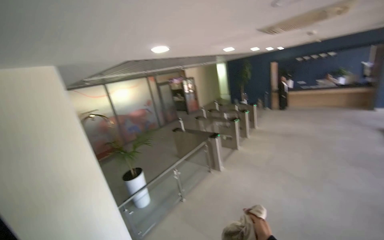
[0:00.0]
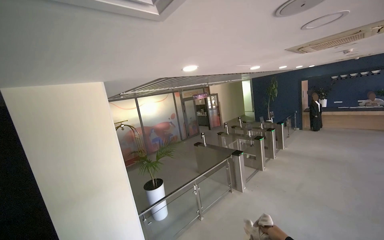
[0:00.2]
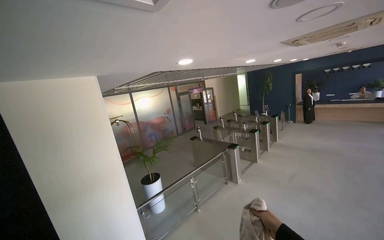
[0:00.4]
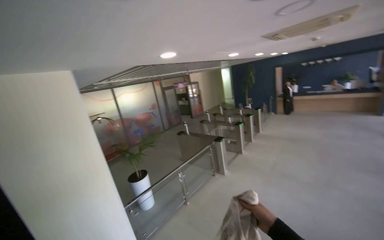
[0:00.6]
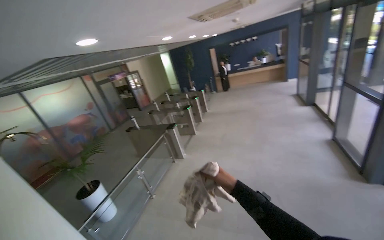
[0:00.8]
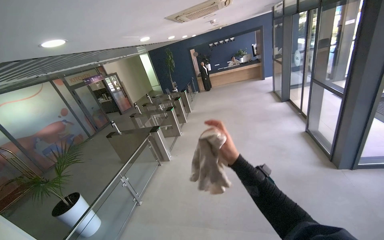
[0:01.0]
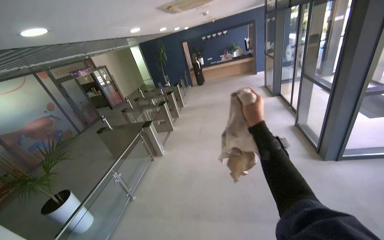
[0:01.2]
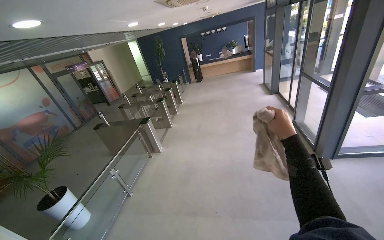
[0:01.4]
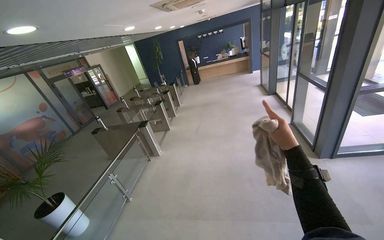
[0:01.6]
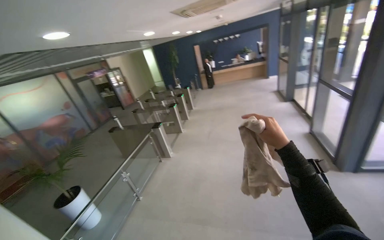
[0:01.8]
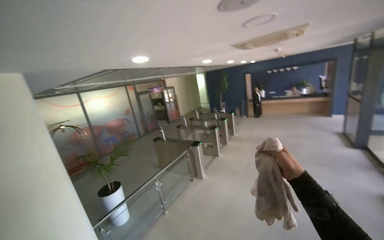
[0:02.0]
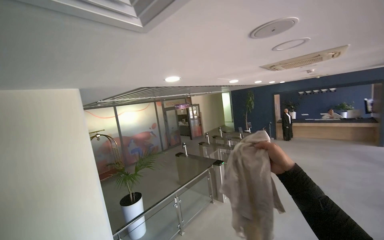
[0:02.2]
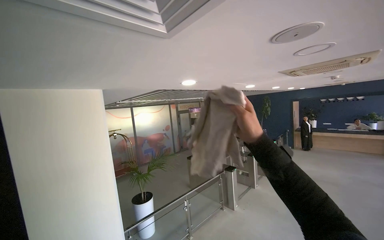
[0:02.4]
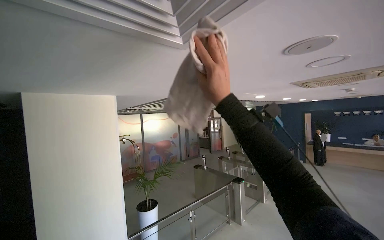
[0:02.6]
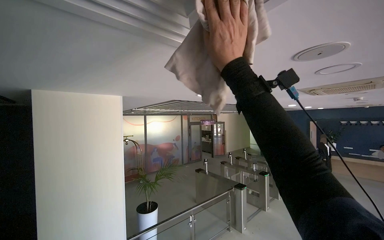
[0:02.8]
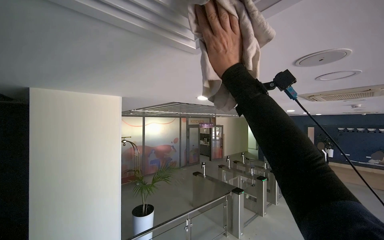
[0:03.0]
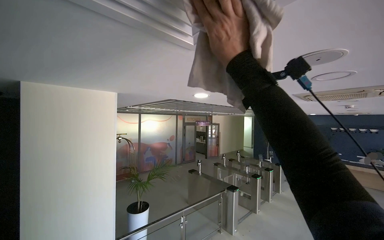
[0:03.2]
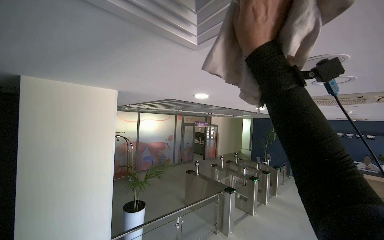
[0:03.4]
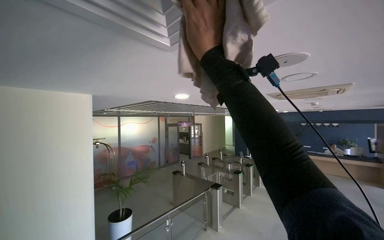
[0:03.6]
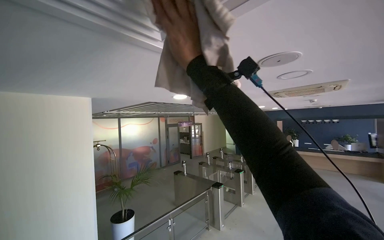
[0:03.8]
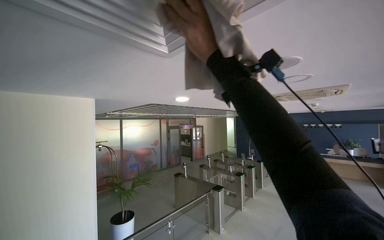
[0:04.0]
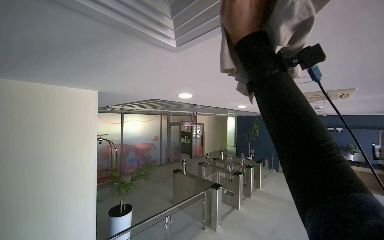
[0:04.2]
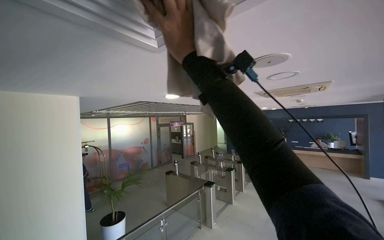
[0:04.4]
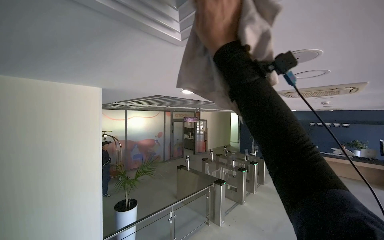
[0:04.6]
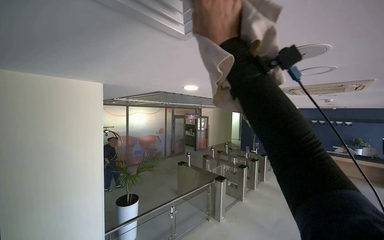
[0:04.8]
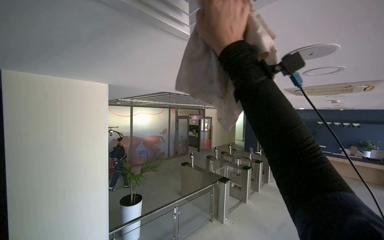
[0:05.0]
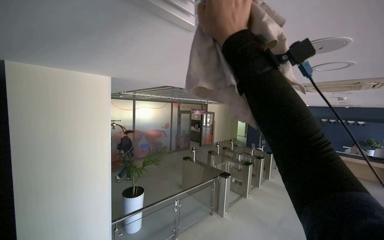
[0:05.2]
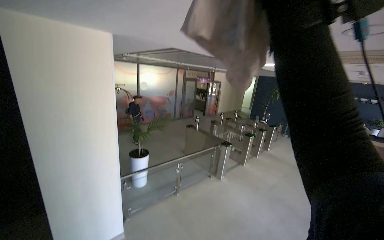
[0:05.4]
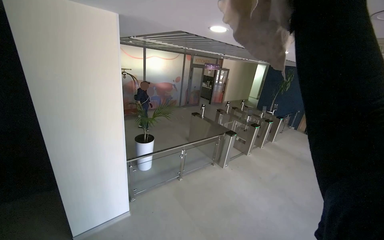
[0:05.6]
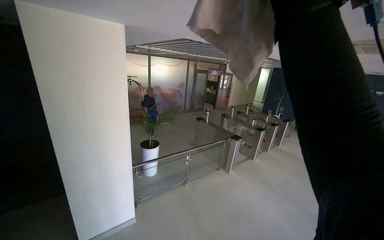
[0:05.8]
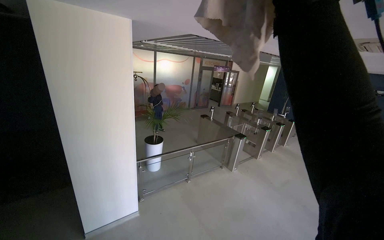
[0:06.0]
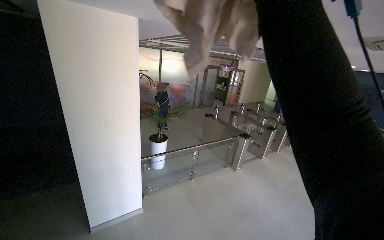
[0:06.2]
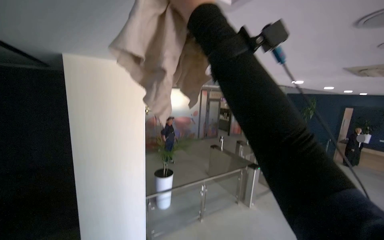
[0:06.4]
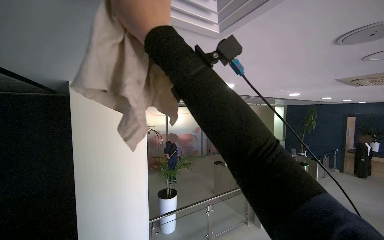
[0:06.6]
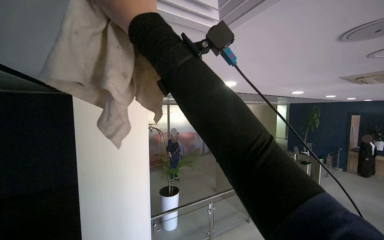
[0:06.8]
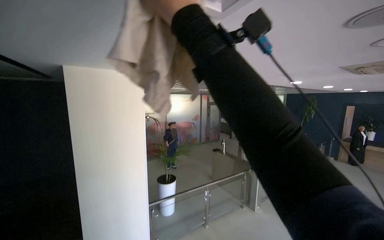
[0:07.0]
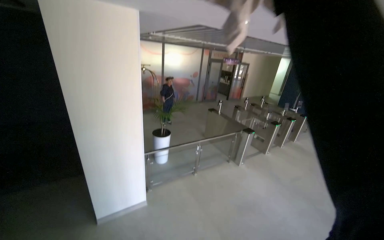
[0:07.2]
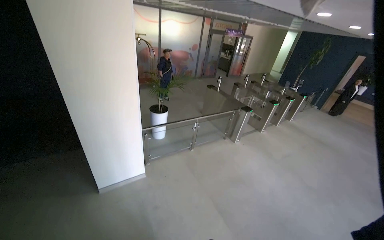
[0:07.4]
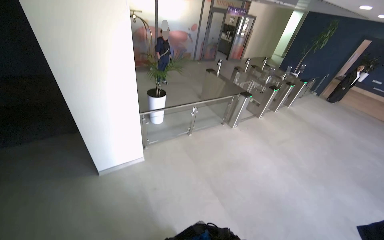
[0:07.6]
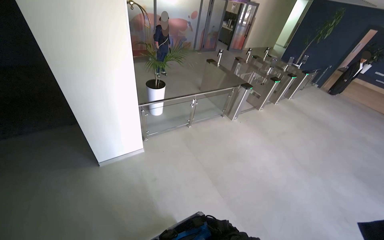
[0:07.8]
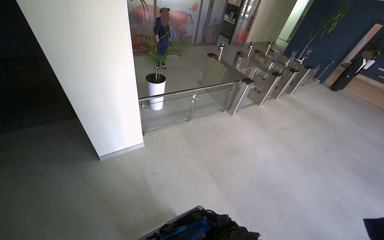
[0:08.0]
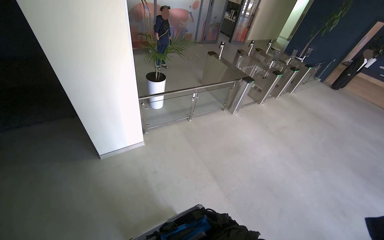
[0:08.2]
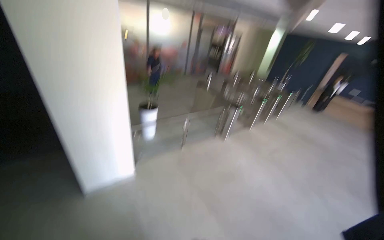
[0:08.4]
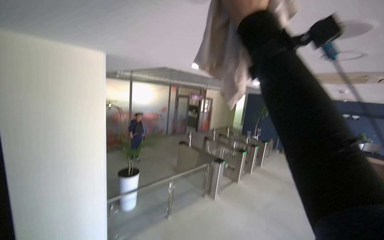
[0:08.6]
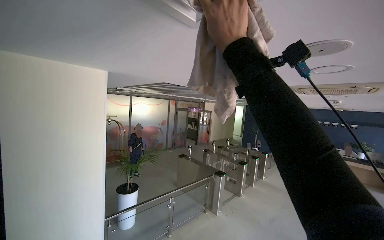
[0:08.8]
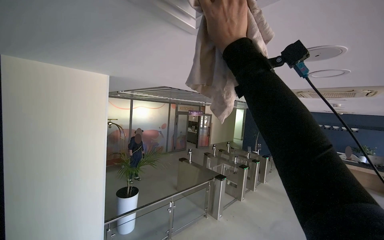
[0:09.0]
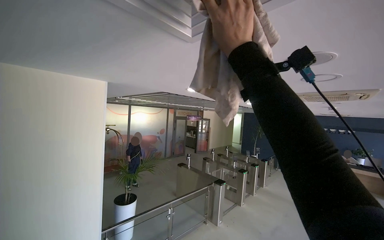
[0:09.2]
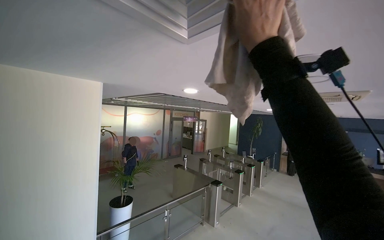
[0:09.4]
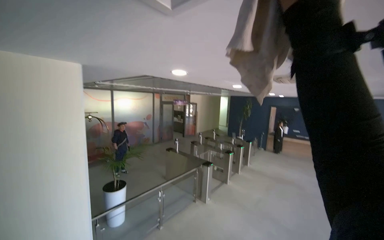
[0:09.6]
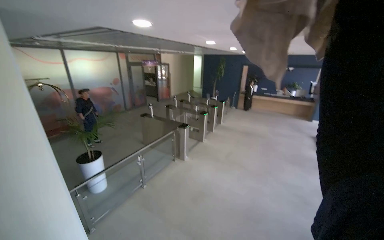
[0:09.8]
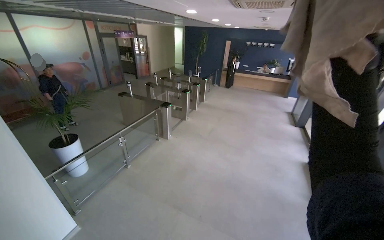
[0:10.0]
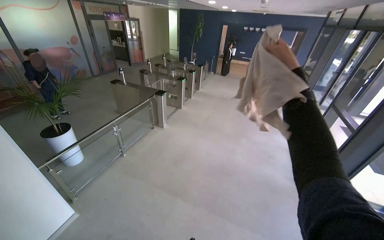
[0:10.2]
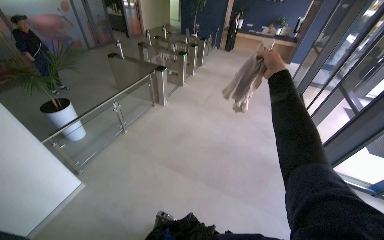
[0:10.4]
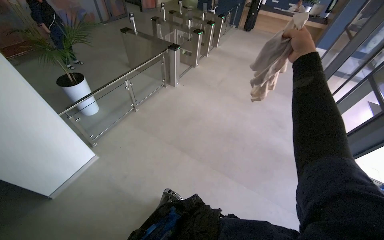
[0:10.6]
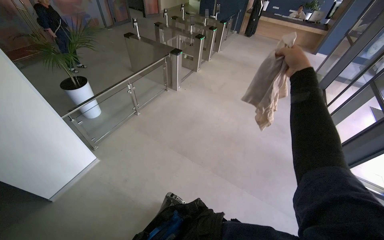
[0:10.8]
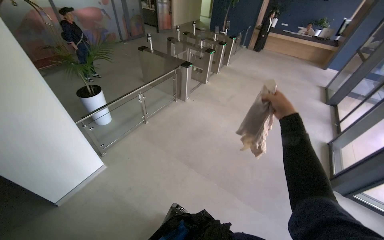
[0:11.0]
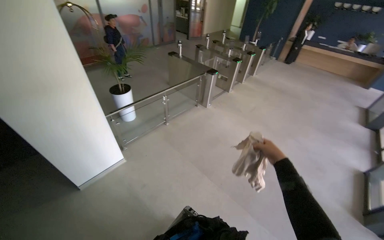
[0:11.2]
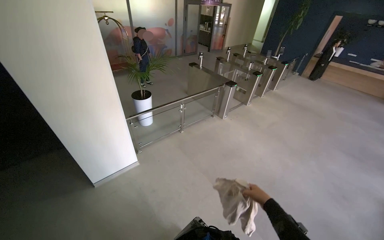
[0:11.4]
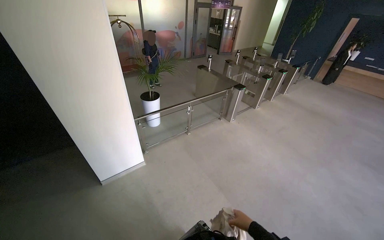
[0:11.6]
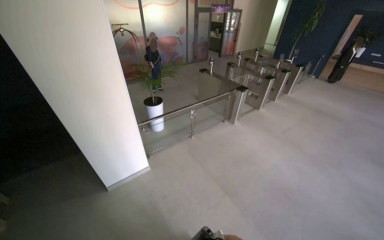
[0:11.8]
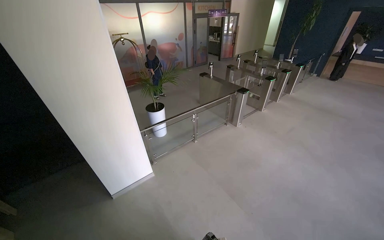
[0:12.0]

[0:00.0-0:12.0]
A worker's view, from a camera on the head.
Job: wiping surfaces.
The whole recording: Wiping ceiling vents. The worker wipes the ceiling vents with a cloth while standing on a ladder.
0:00.0 to 0:01.6: The head turns to the right by about 30 degrees.
0:01.6 to 0:03.0: The wearer's head swings some 45 degrees to the left. The view tilts roughly 25 degrees upward.
0:04.4 to 0:06.0: The wearer looks approximately 20 degrees further to the left. The view tips downward by approximately 20 degrees.
0:06.0 to 0:07.6: The view tilts about 20 degrees downward.
0:07.6 to 0:09.0: The camera pitches upward, by about 35 degrees.
0:09.0 to 0:10.4: The view pans to the right by about 25 degrees. The camera pitches downward, by some 40 degrees.
0:10.4 to 0:12.0: The head turns to the left by about 30 degrees.

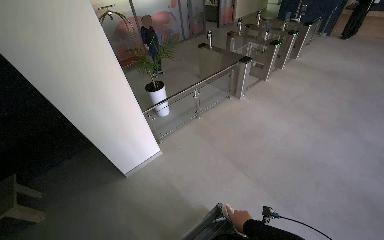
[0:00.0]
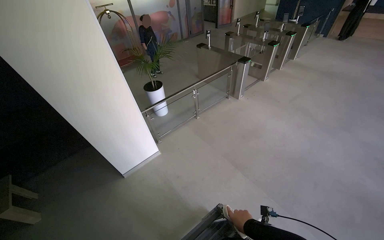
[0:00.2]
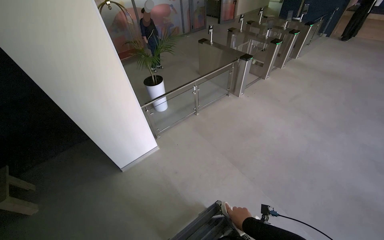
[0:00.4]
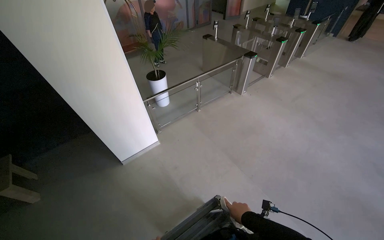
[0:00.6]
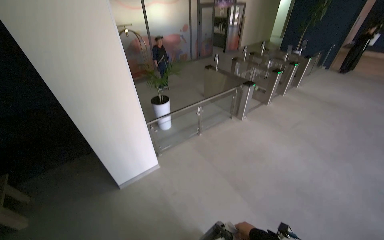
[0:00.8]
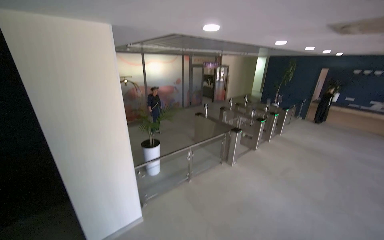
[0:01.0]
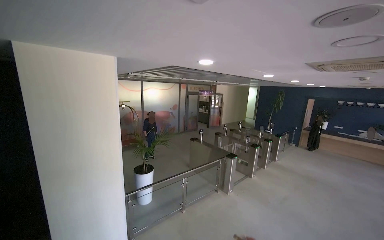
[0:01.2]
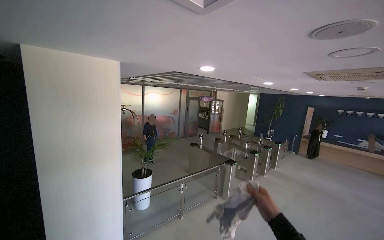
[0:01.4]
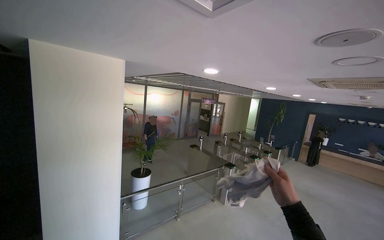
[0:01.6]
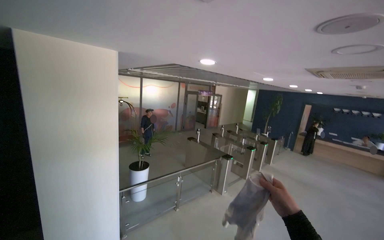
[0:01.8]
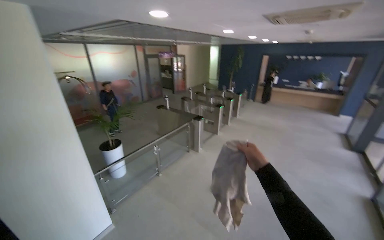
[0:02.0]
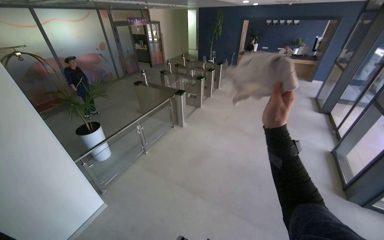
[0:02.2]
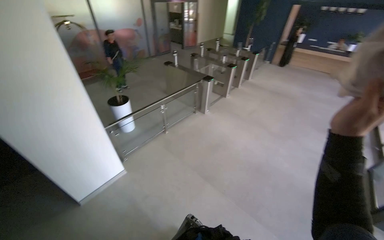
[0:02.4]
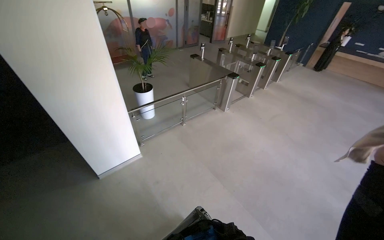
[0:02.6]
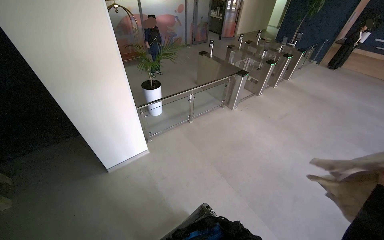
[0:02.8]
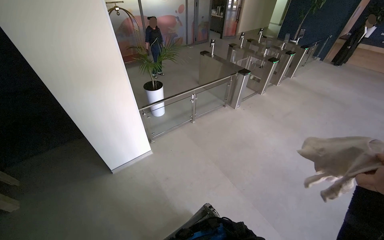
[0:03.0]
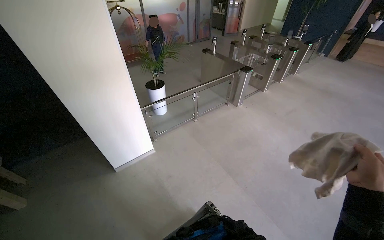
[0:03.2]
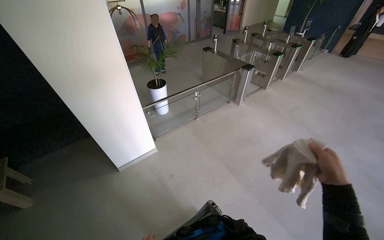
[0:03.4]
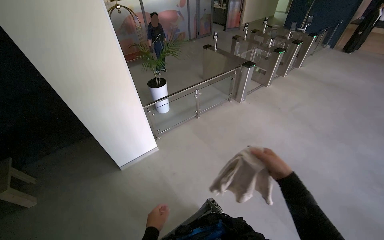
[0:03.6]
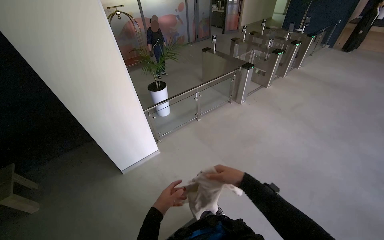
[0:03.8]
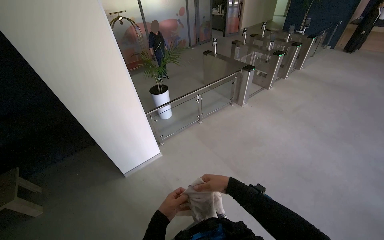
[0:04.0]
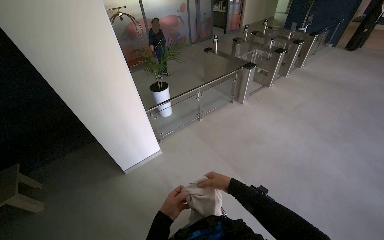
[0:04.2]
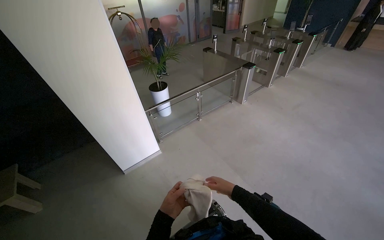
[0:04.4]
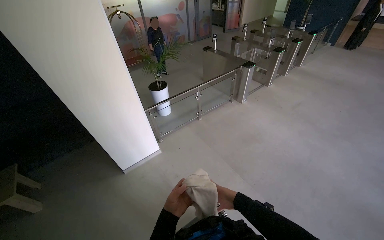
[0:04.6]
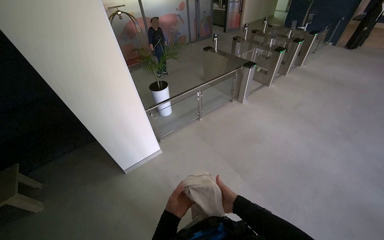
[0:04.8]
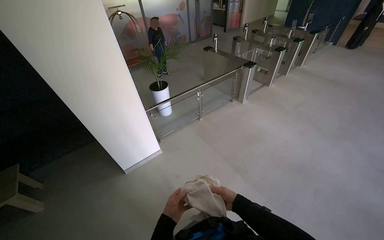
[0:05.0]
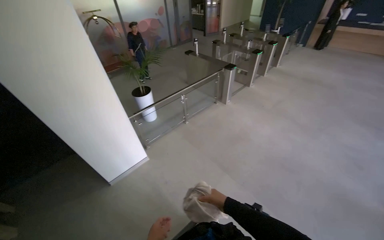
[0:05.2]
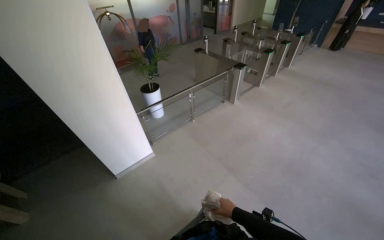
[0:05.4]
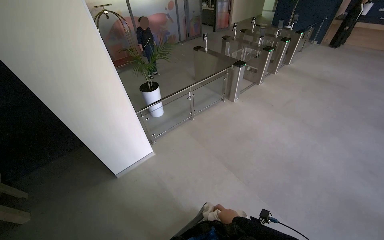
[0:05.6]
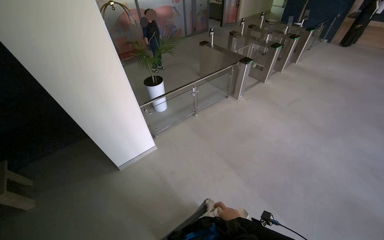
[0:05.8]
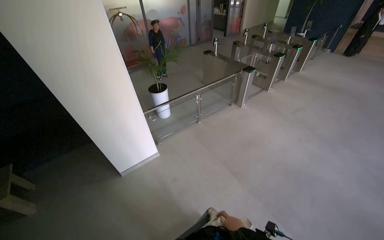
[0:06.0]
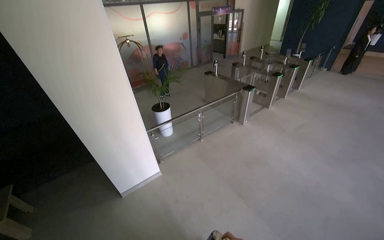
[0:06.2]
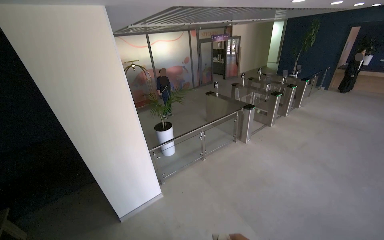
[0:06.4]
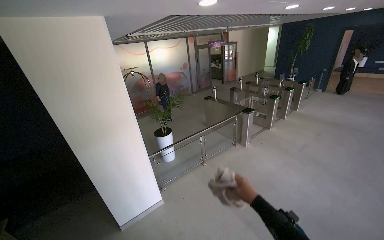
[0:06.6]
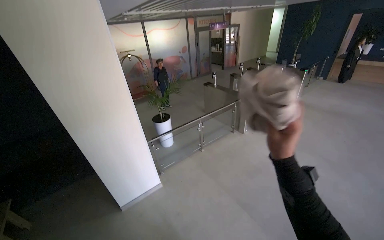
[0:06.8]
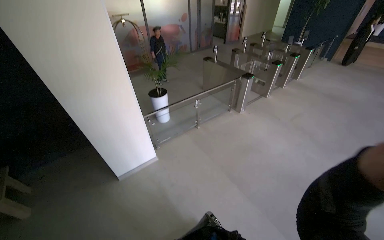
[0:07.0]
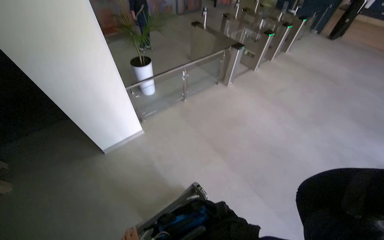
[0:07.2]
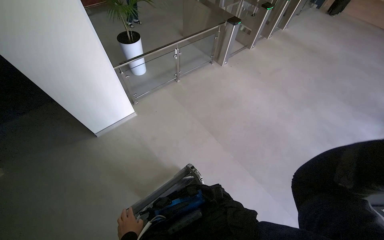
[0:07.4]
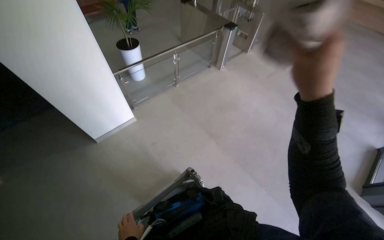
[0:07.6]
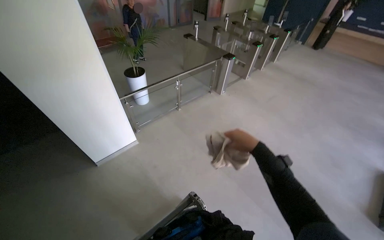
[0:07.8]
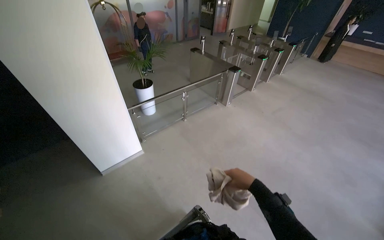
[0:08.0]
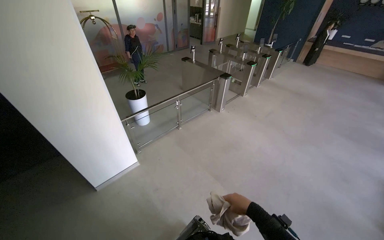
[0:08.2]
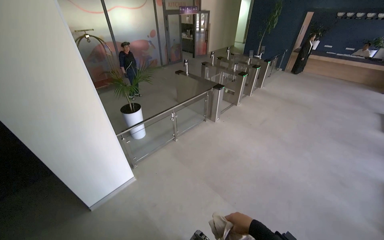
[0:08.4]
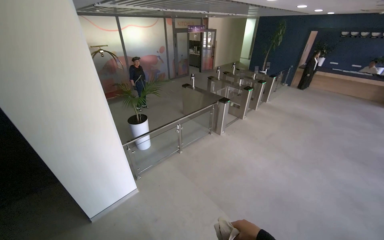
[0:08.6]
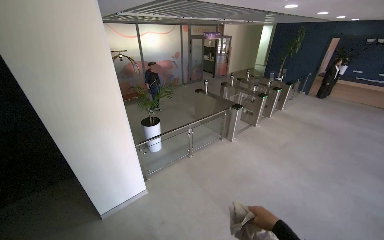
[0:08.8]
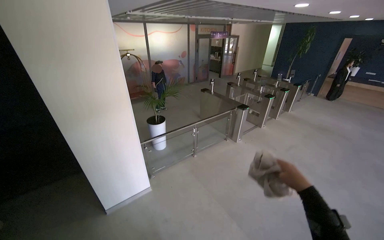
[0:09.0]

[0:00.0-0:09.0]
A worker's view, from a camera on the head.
Job: wiping surfaces.
The whole recording: Wiping ceiling vents. The worker wipes the ceiling vents with a cloth while standing on a ladder.
0:00.0 to 0:01.6: The view tips upward by roughly 35 degrees.
0:01.6 to 0:03.0: The view tilts roughly 35 degrees downward.
0:04.4 to 0:06.0: The right hand is displaced down the picture by approximately 10 cm.
0:06.0 to 0:07.6: The view tilts roughly 15 degrees downward.
0:07.6 to 0:09.0: The camera pitches upward, by approximately 25 degrees. The right hand heads farther from the camera and down the picture, covering some 15 cm.
